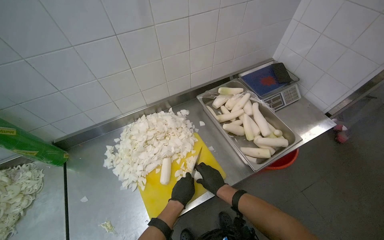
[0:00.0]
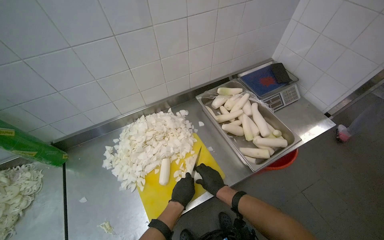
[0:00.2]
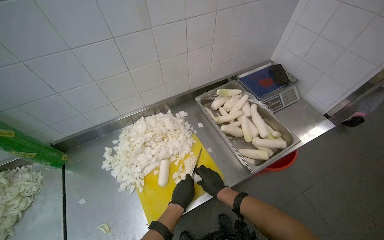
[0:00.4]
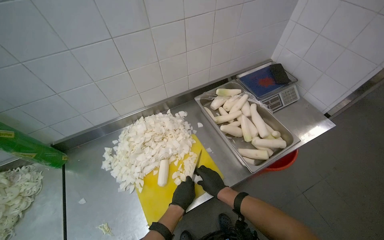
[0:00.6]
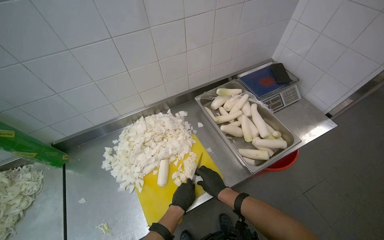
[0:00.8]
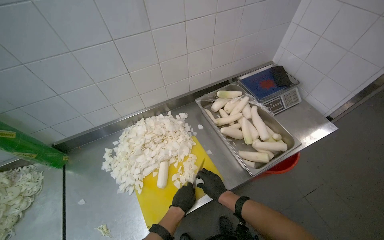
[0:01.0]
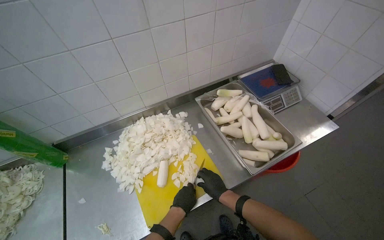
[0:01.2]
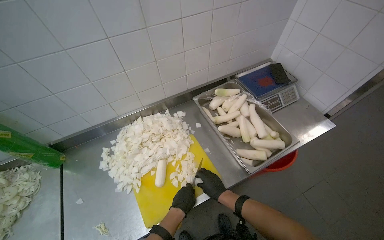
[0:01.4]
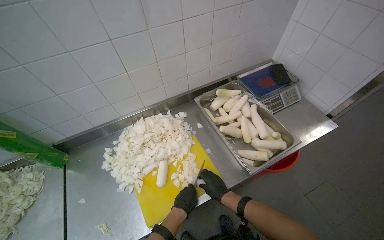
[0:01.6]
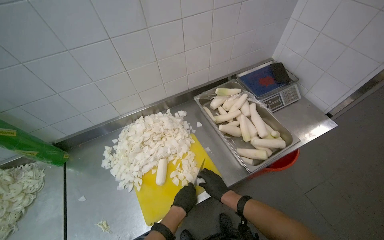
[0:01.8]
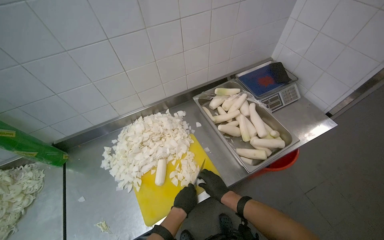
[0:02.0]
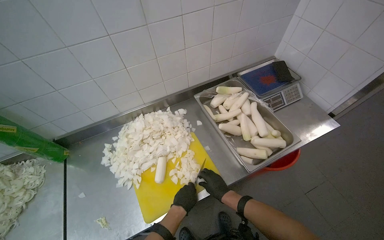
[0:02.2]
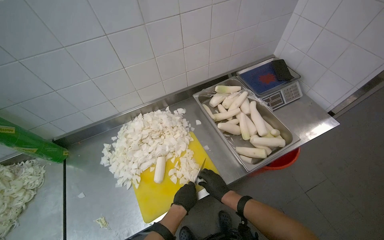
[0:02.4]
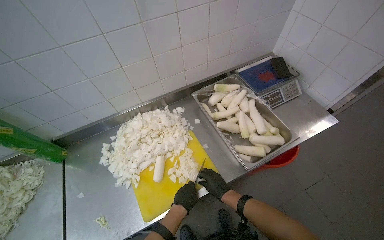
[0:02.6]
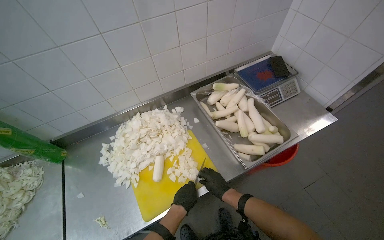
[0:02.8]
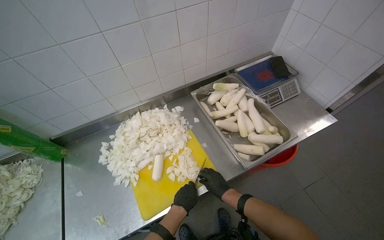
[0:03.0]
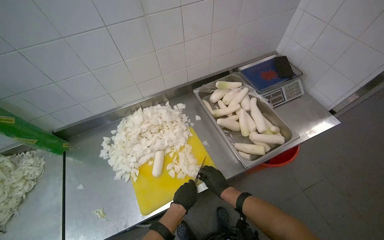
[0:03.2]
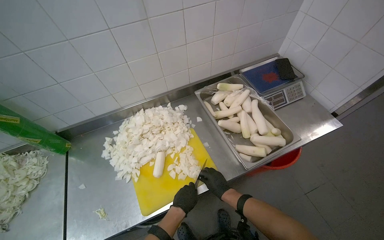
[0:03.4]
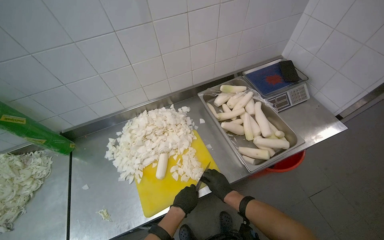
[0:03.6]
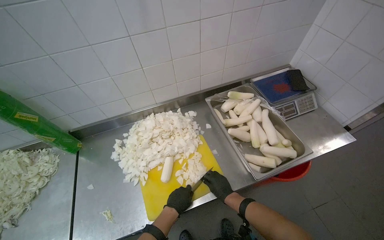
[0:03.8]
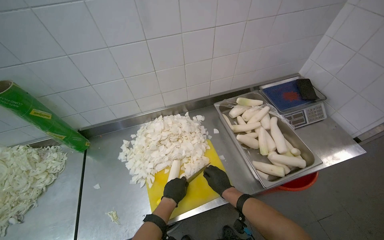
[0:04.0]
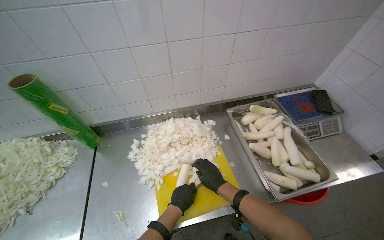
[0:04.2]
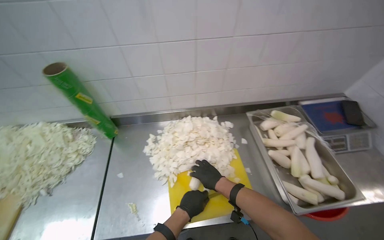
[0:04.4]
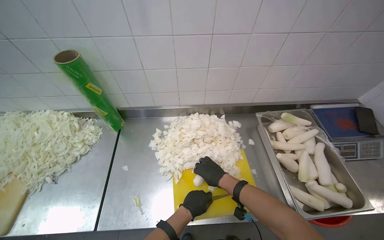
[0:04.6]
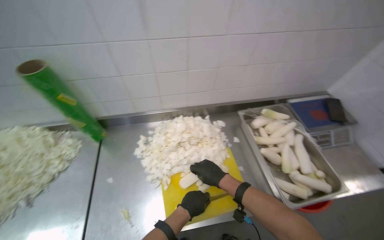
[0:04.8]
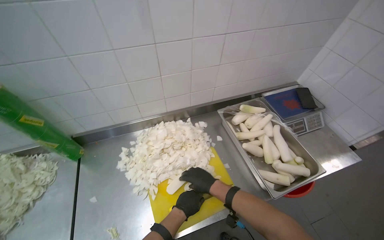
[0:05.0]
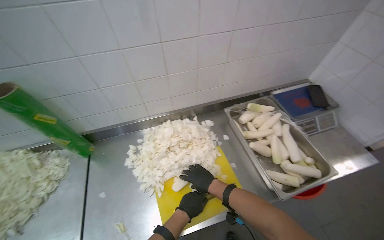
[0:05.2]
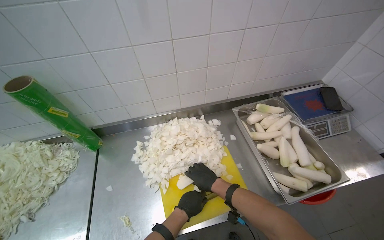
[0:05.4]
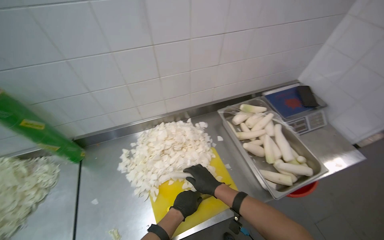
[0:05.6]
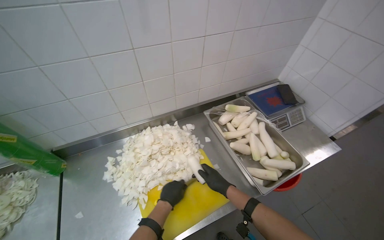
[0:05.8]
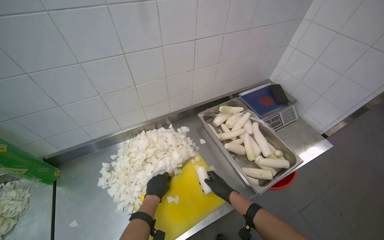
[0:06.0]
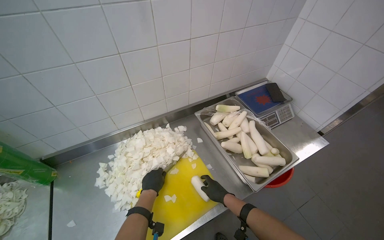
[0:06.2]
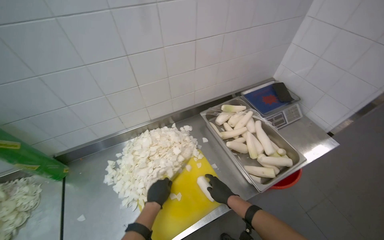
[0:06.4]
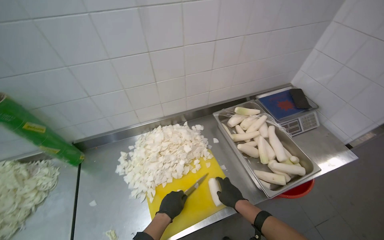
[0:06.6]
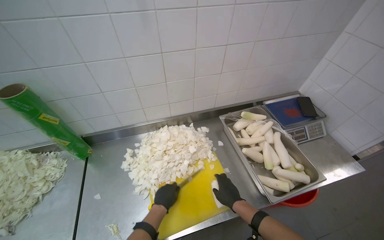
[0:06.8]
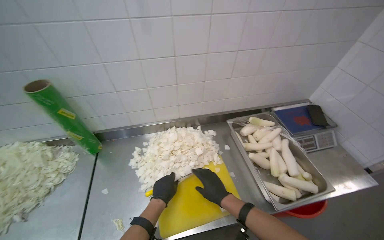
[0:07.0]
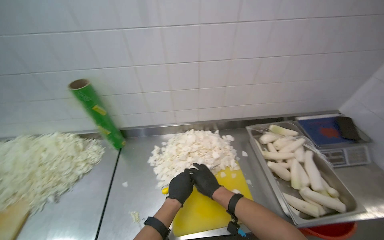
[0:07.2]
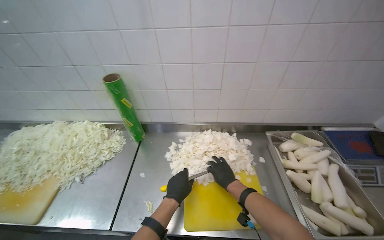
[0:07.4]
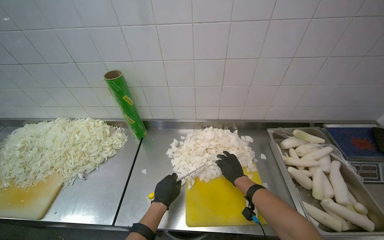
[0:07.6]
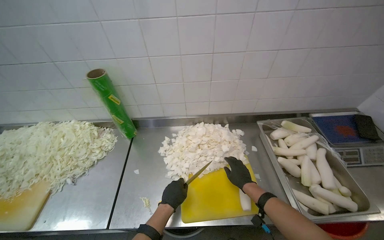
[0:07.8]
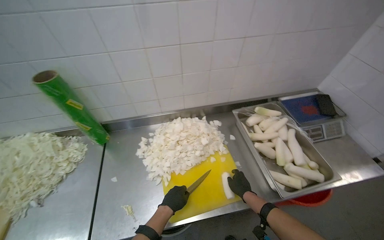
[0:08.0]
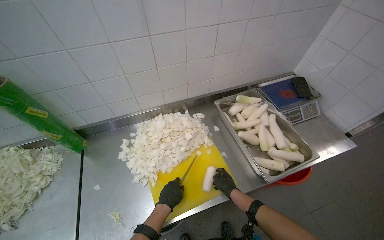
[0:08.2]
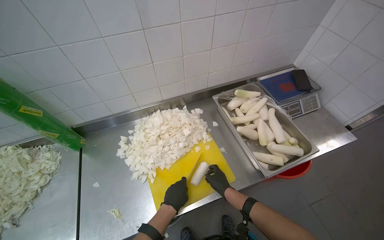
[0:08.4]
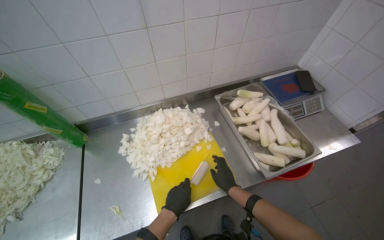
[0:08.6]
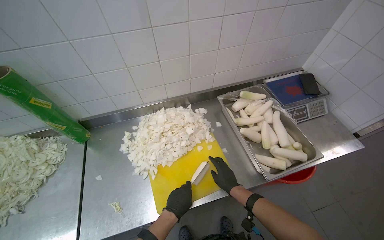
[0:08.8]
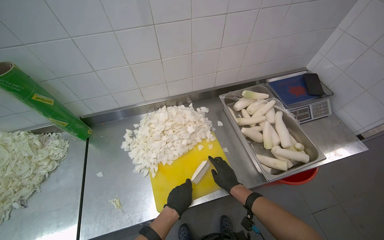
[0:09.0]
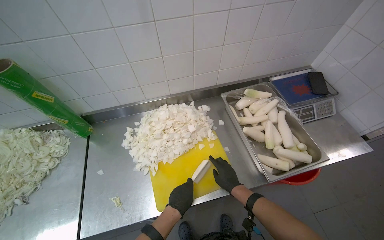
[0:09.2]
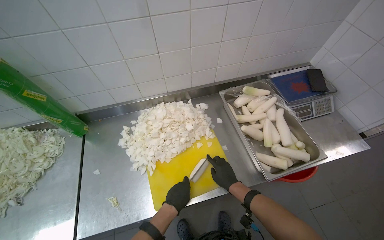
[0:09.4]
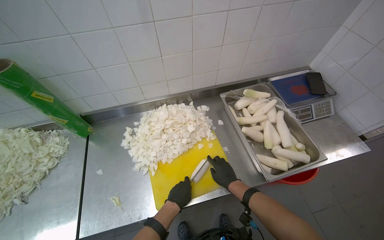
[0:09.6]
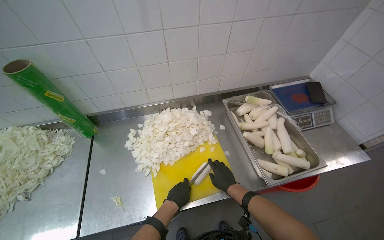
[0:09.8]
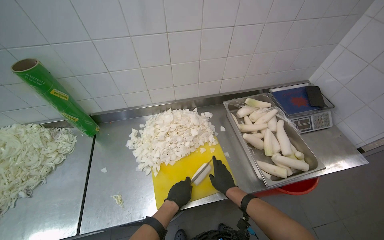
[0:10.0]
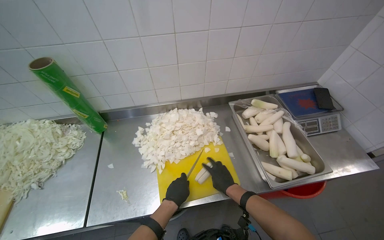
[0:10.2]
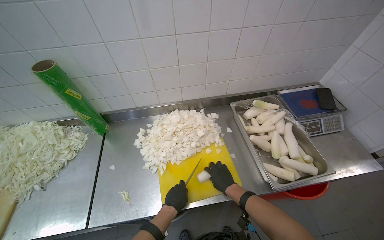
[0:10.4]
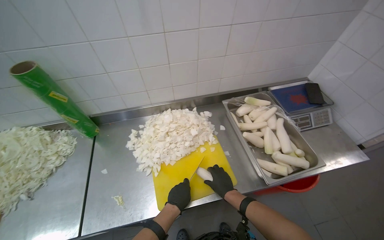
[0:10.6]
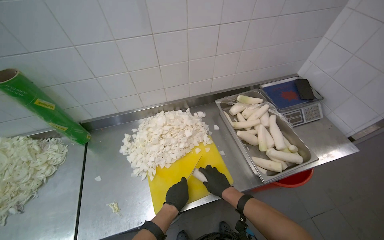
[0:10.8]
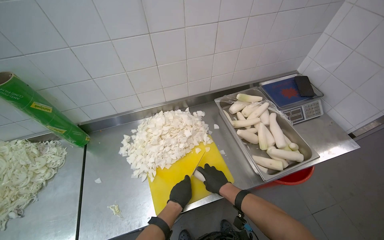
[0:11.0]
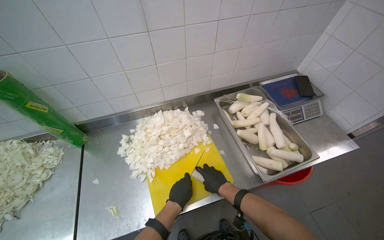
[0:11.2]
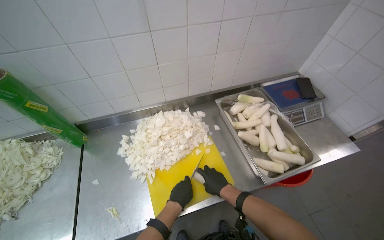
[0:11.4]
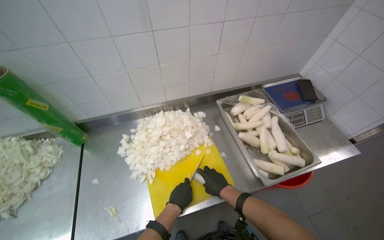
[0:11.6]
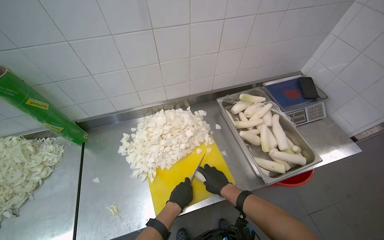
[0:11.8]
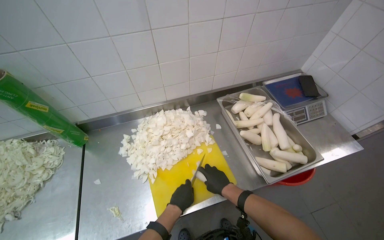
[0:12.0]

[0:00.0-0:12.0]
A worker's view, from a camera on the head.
Job: preparing food.
The whole recording: Chopping white radishes. The worker chops white radishes into small pieces on a yellow cutting board.
0:00.0 to 0:03.0: The hands stay close to where they were, moving slightly.
0:03.0 to 0:04.4: The right hand heads up the picture, covering some 15 cm.
0:04.4 to 0:06.0: The head turns to the right by some 20 degrees.
0:06.0 to 0:07.6: The wearer looks some 30 degrees further to the left. The right hand shifts about 10 cm up the picture.
0:07.6 to 0:09.0: The wearer's head swings about 20 degrees to the right. The left hand moves to the right, about 20 cm.
0:09.0 to 0:12.0: The hands make small movements and keep their place.

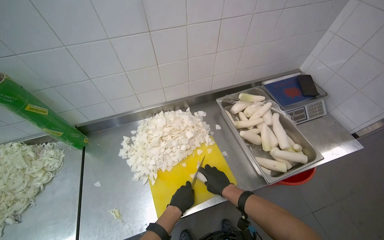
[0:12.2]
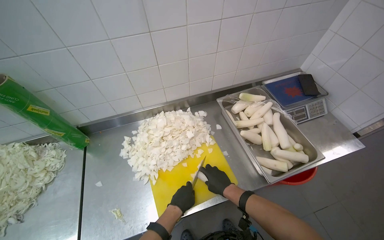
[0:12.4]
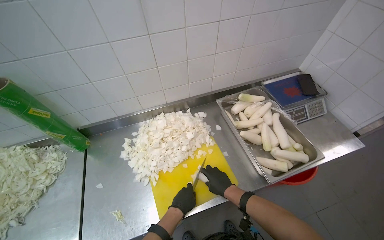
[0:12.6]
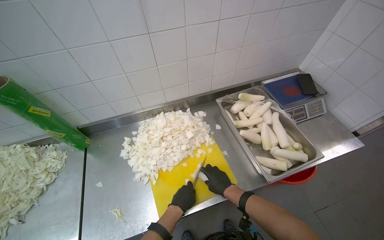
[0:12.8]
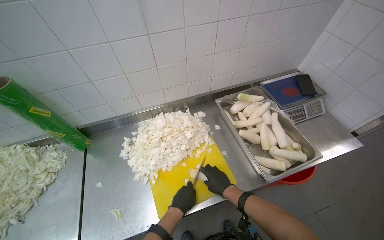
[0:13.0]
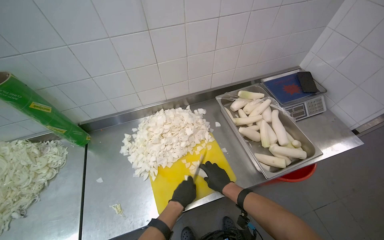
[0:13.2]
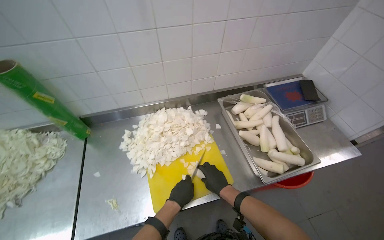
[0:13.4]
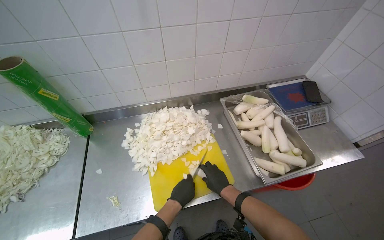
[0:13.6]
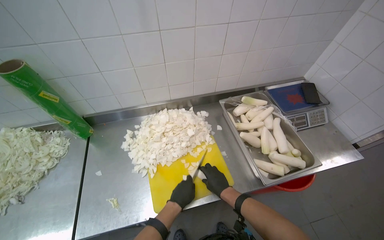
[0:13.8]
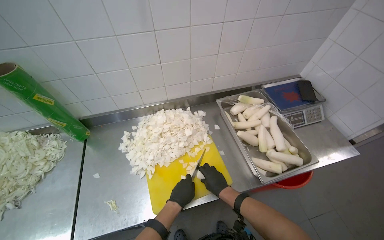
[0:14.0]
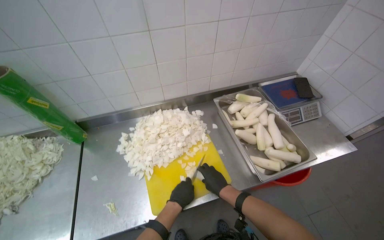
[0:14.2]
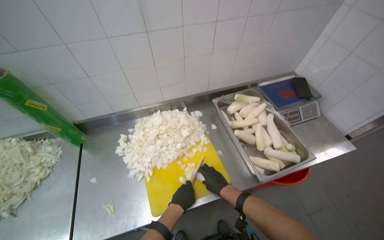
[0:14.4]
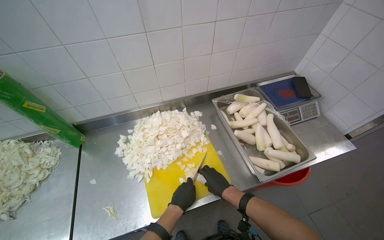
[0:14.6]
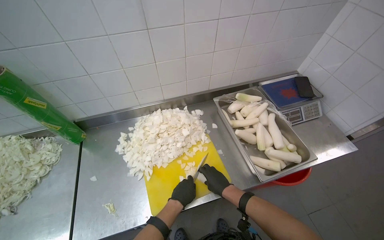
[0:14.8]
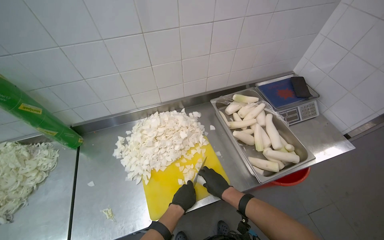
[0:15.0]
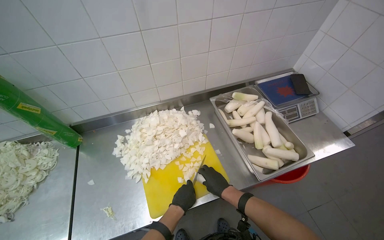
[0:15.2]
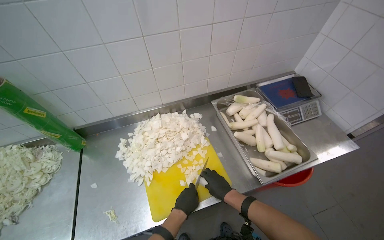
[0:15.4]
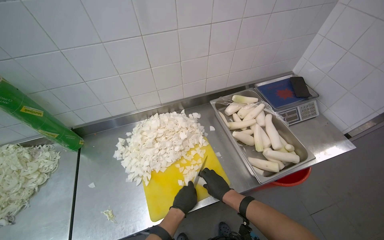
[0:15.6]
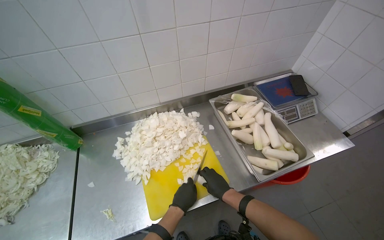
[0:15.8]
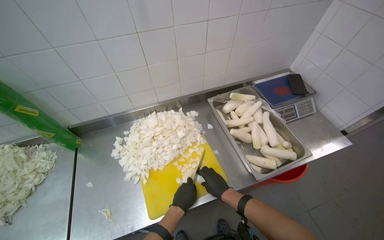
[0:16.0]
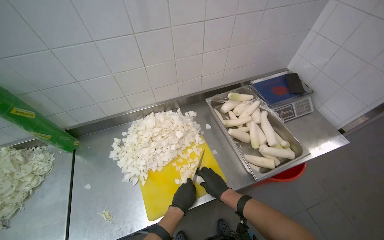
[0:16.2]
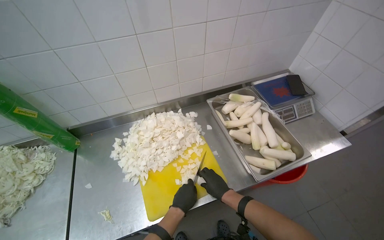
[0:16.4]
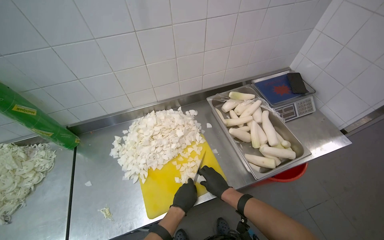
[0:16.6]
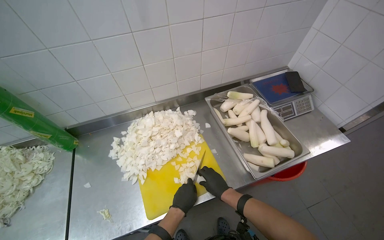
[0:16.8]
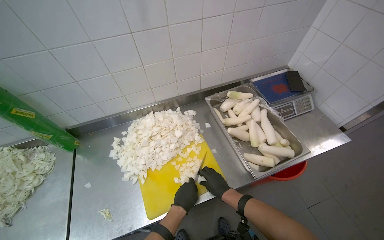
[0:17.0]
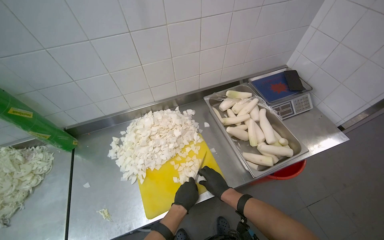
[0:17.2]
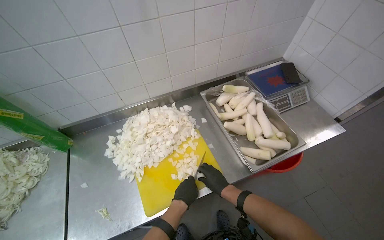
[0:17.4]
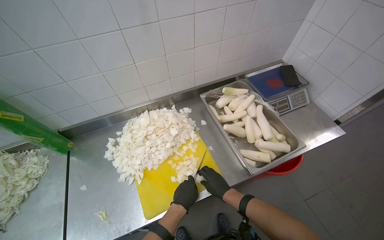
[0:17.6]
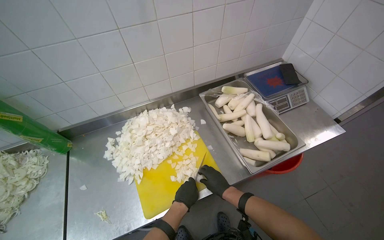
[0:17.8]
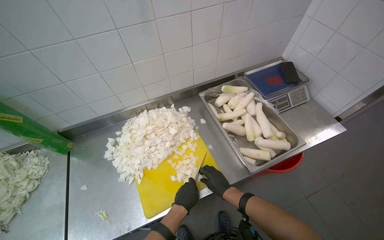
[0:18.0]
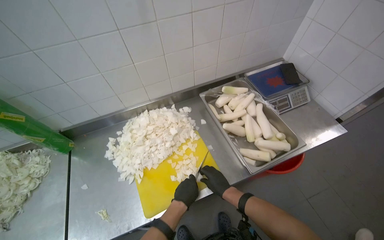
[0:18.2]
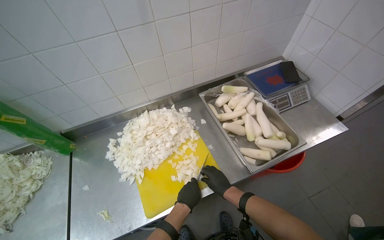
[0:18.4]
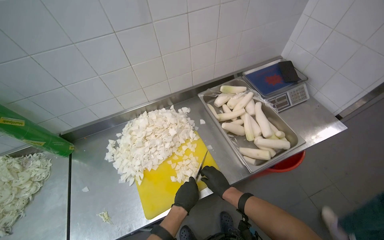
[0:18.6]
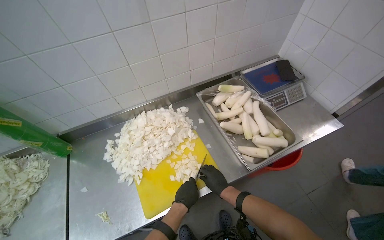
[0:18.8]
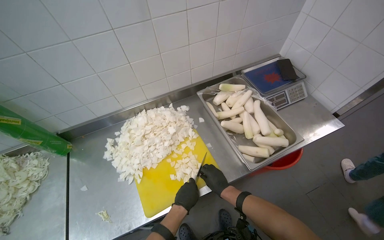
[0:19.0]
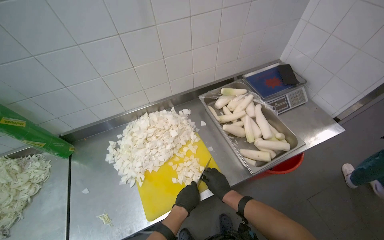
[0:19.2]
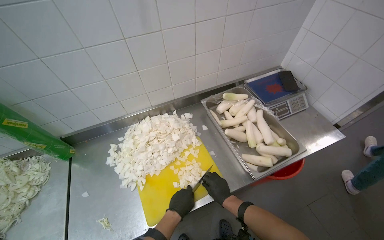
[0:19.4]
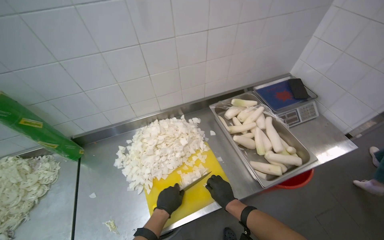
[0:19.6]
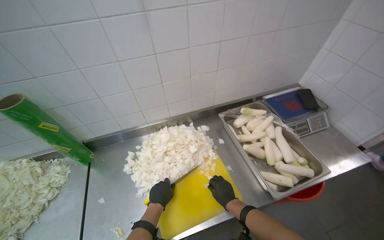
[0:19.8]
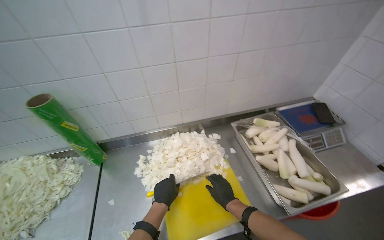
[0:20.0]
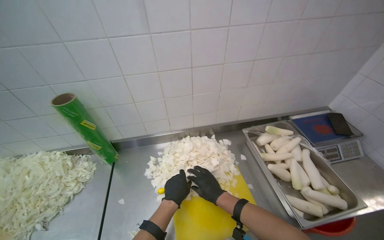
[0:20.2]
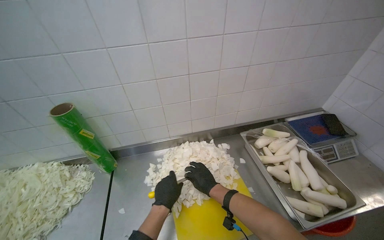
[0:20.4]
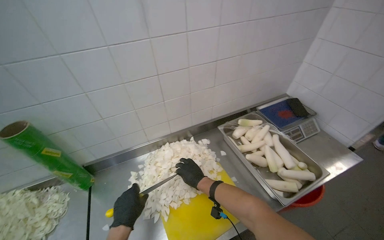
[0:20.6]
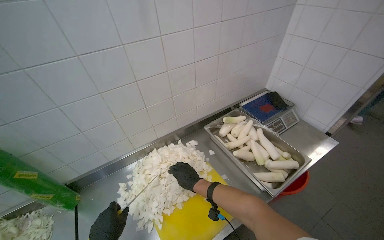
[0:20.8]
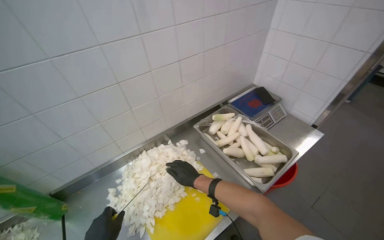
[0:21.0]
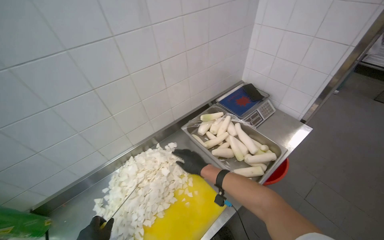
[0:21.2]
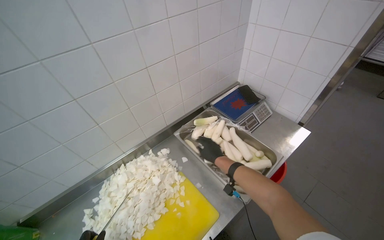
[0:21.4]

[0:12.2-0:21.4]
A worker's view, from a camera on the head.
Job: preparing food.
The whole recording: Chopping white radishes. The worker chops white radishes into small pieces on a yellow cutting board.
0:12.2 to 0:16.8: The hands are busy where they are.
0:16.8 to 0:18.4: The hands work in one place, with small movements.
0:18.4 to 0:19.8: The left hand goes roughly 20 cm to the left.
0:19.8 to 0:21.4: The head turns to the right by roughly 20 degrees. The right hand heads up the picture, covering some 20 cm.
